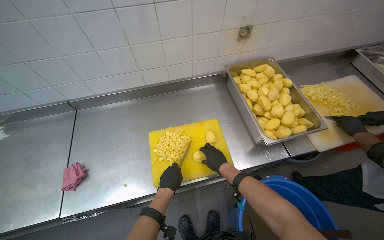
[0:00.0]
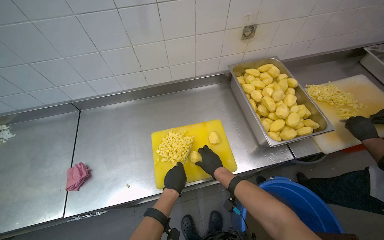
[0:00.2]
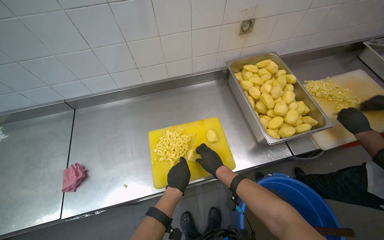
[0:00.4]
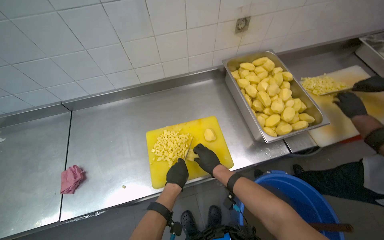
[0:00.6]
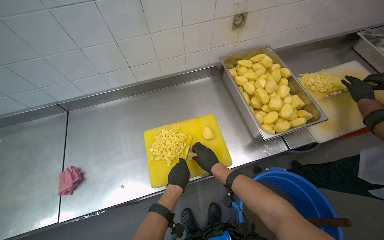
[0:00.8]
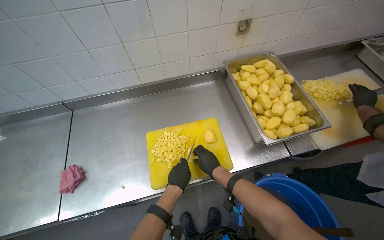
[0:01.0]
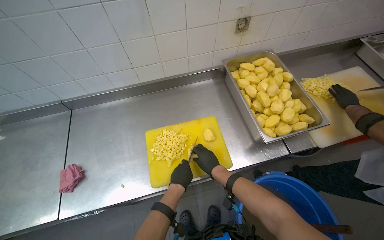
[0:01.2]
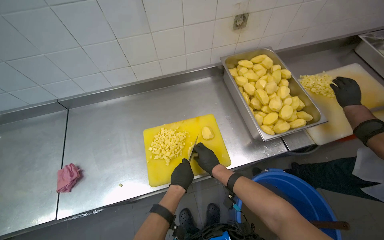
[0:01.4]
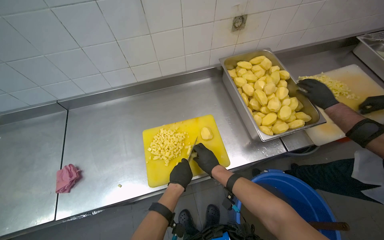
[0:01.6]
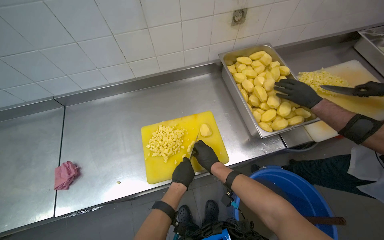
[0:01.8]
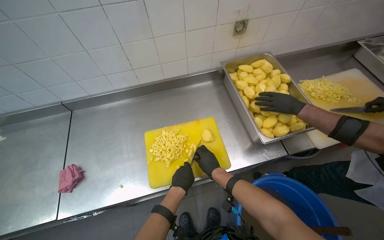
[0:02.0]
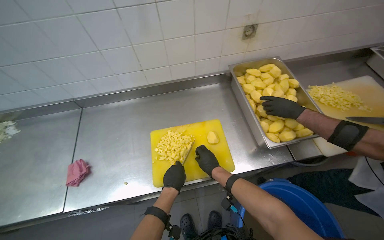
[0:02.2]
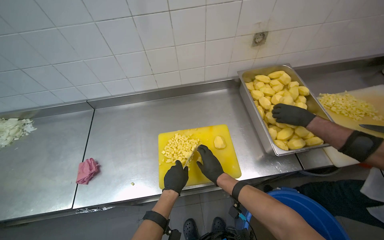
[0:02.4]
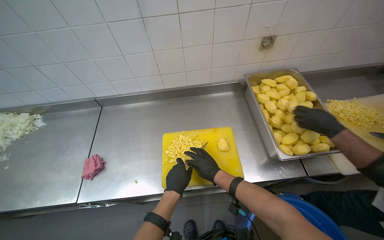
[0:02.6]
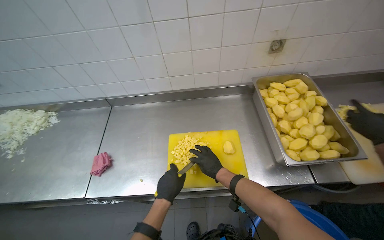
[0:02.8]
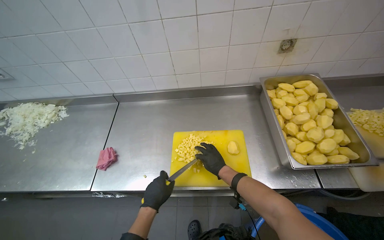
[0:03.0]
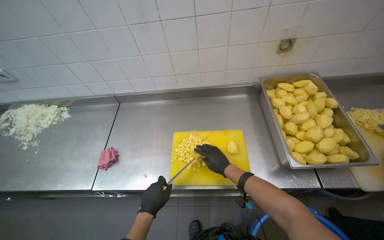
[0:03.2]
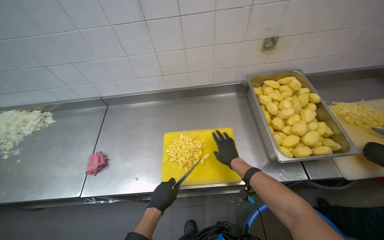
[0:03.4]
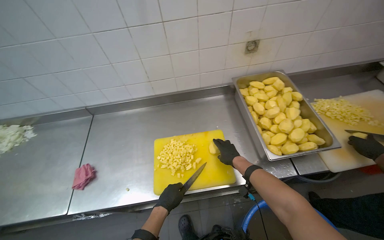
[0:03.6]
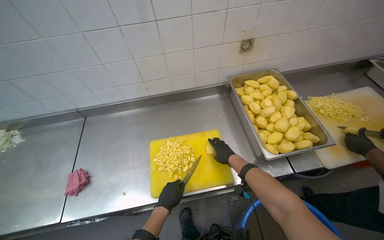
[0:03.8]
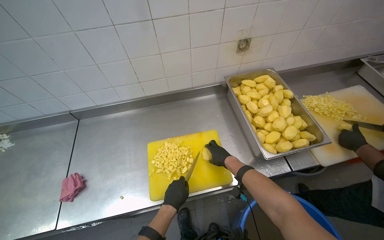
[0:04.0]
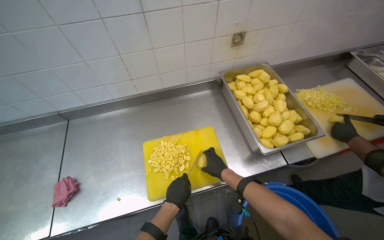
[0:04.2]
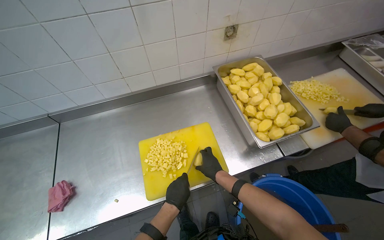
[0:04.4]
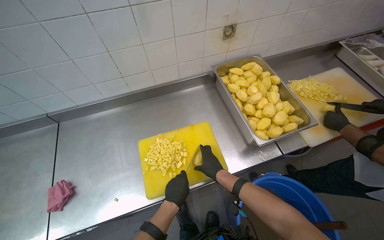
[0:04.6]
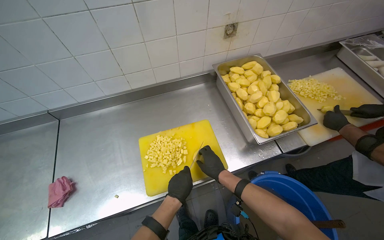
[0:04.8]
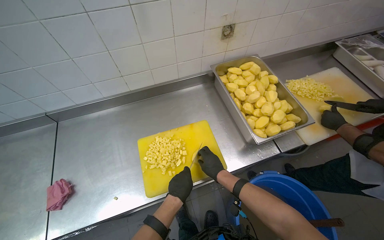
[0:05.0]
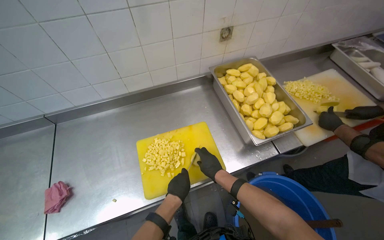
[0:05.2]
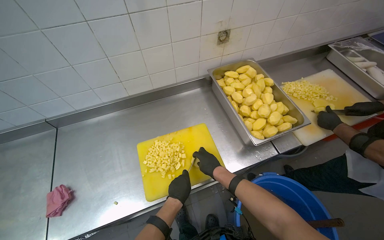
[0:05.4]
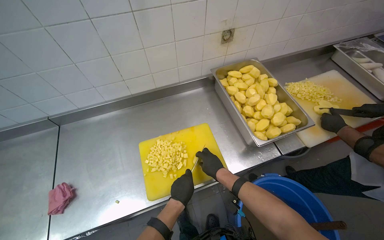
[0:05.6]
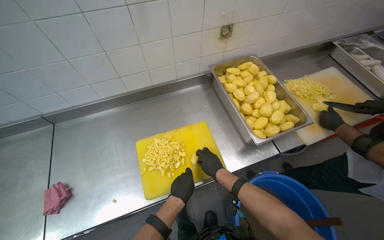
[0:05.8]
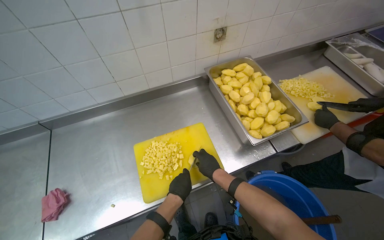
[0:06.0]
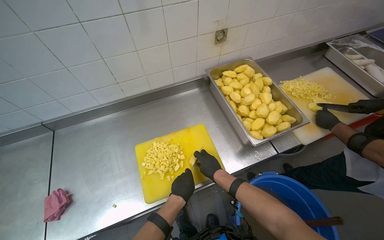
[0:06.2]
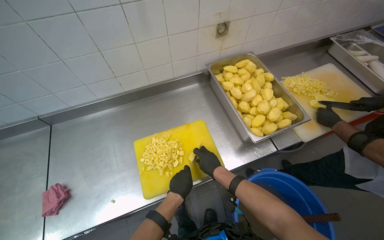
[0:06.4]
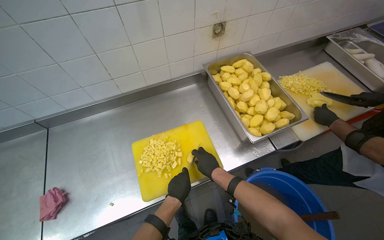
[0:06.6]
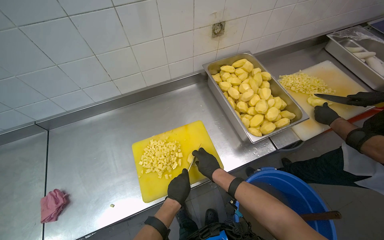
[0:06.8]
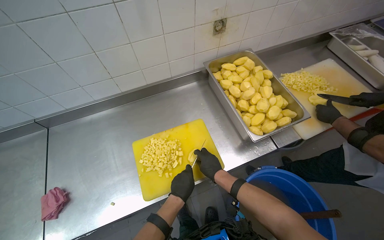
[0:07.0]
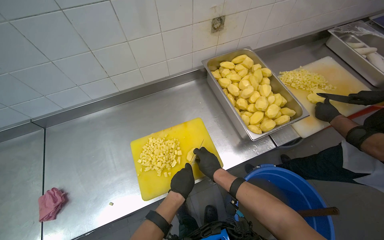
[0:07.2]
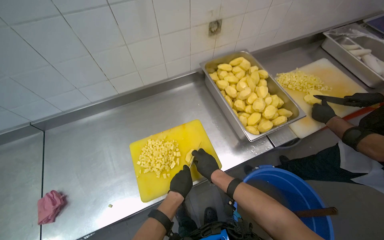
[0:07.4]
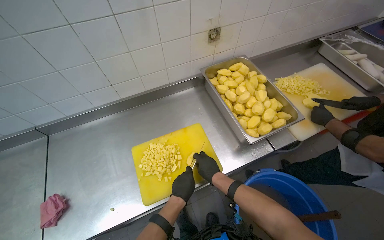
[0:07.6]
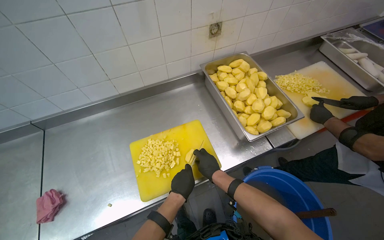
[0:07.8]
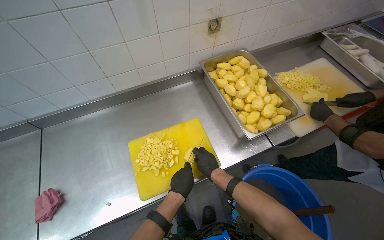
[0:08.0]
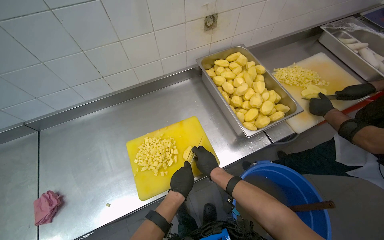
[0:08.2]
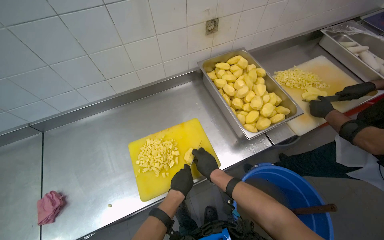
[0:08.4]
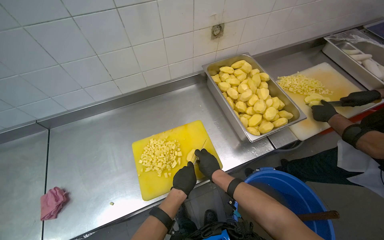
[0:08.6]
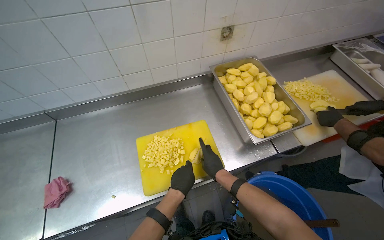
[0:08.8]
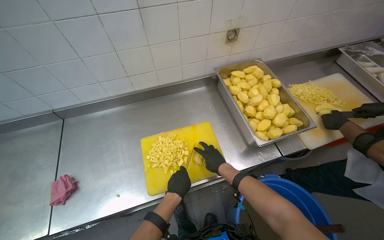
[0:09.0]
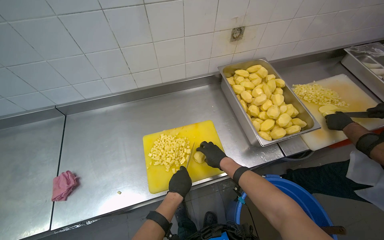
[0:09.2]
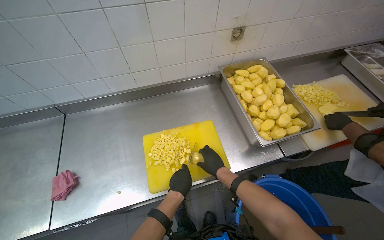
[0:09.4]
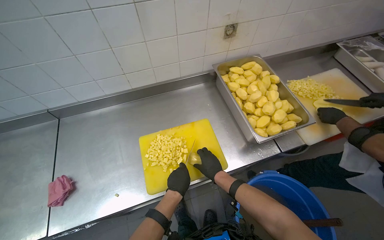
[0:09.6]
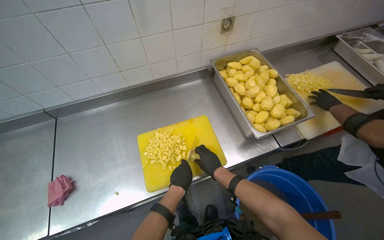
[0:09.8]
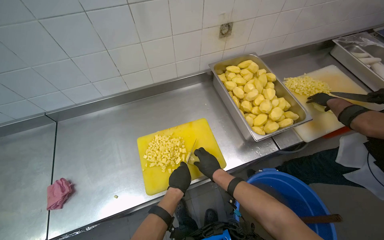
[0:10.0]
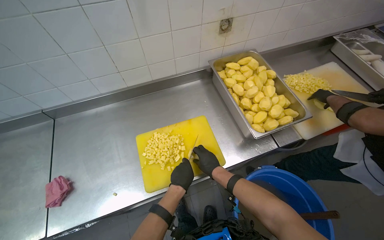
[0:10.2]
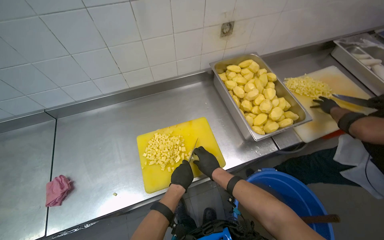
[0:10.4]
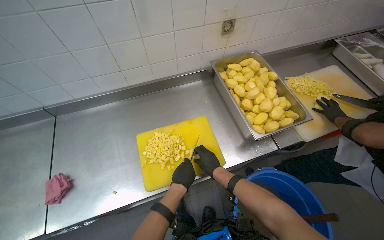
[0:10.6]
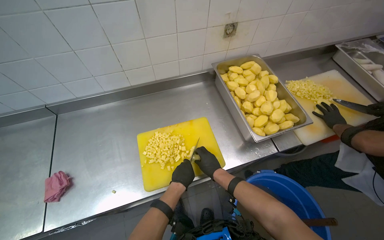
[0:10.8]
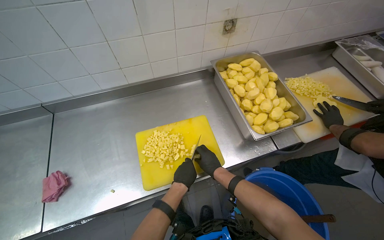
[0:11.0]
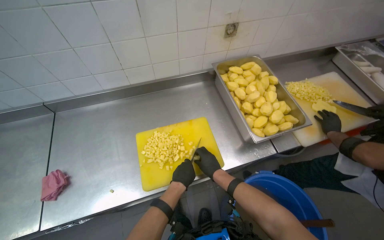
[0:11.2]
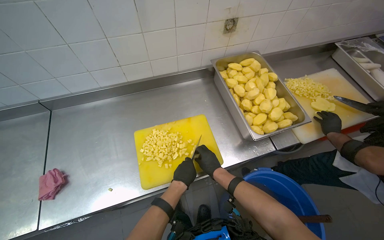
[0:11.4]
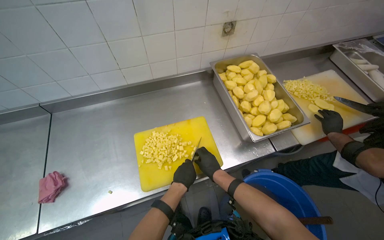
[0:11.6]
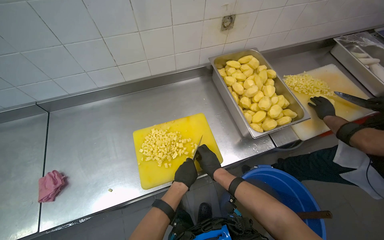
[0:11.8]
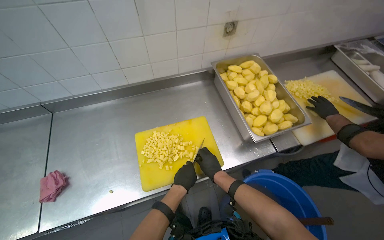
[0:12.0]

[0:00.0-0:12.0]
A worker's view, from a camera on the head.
Job: preparing food.
The whole recording: Chopping potatoes into cubes. The worker chops peeled potatoes into small cubes on a yellow cutting board.
0:00.0 to 0:01.6: The hands make small movements and keep their place.
0:01.6 to 0:03.0: The wearer looks roughly 15 degrees further to the left. The left hand shifts about 15 cm to the left.
0:03.0 to 0:04.4: The head turns to the right by about 20 degrees. The left hand moves to the right, some 10 cm.
0:04.4 to 0:12.0: The hands stay close to where they were, moving slightly.

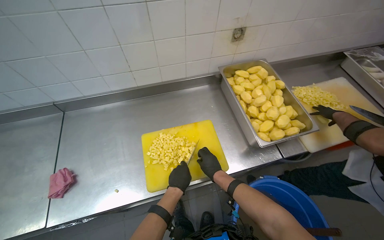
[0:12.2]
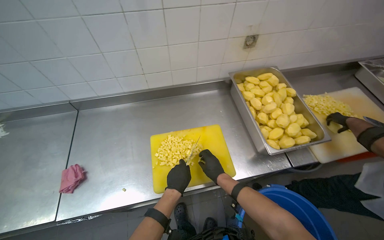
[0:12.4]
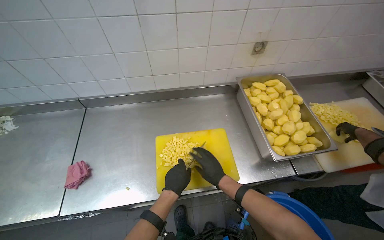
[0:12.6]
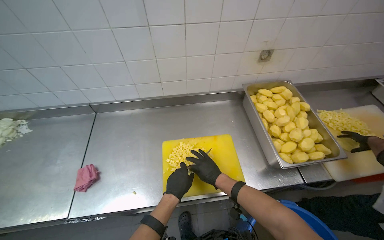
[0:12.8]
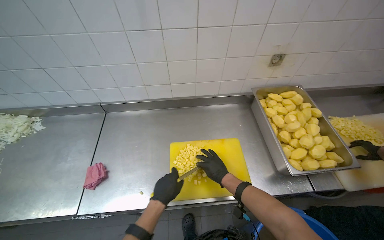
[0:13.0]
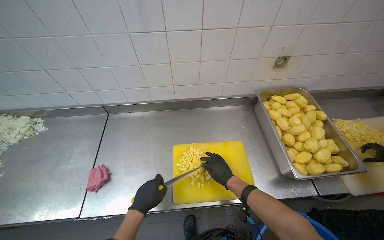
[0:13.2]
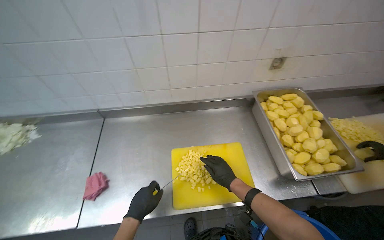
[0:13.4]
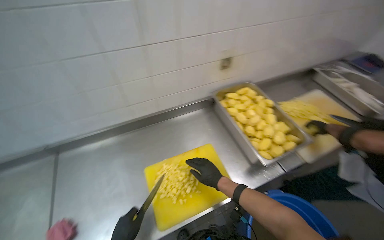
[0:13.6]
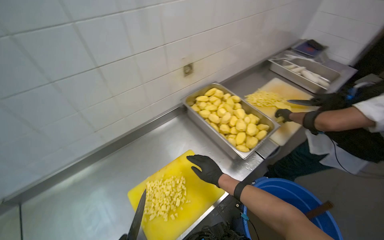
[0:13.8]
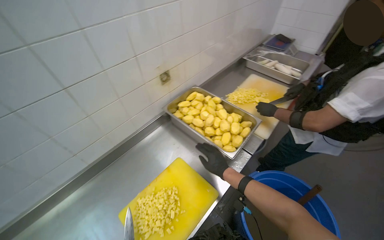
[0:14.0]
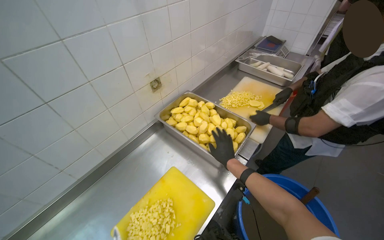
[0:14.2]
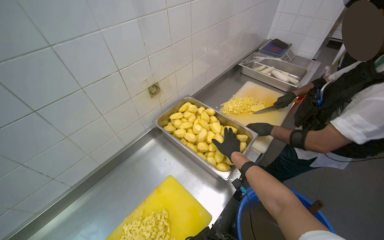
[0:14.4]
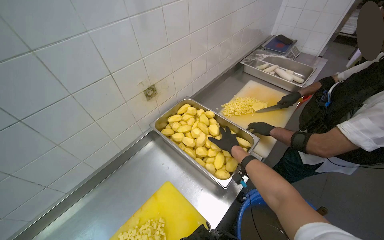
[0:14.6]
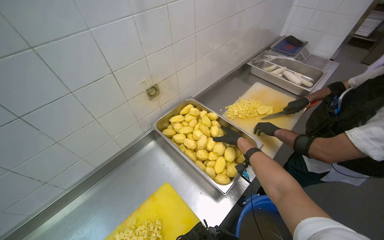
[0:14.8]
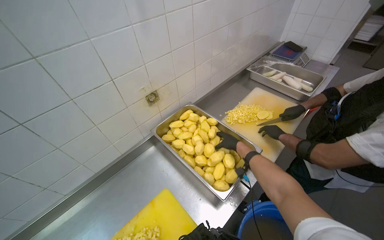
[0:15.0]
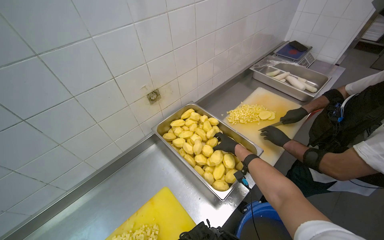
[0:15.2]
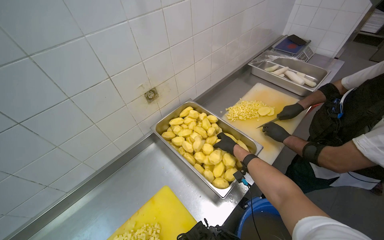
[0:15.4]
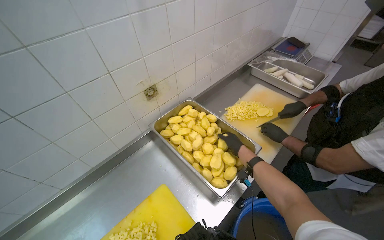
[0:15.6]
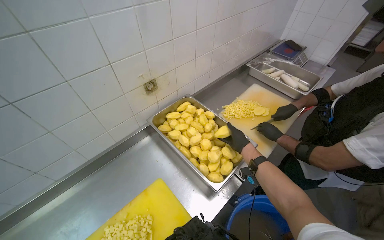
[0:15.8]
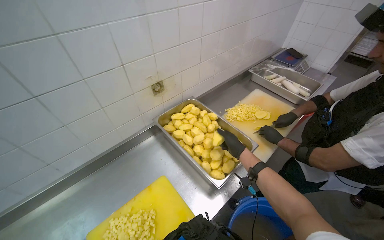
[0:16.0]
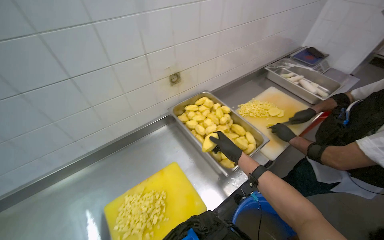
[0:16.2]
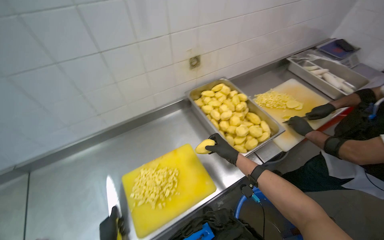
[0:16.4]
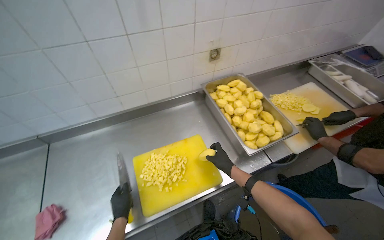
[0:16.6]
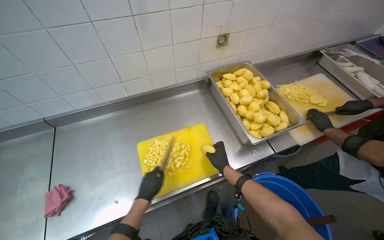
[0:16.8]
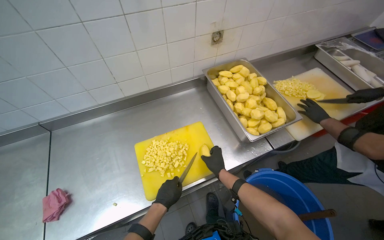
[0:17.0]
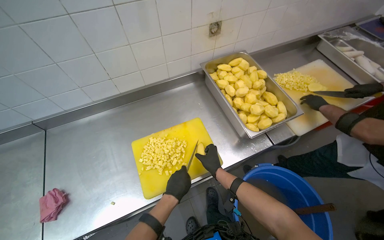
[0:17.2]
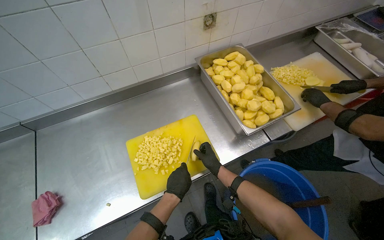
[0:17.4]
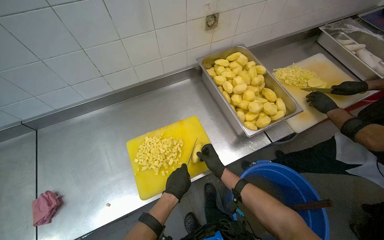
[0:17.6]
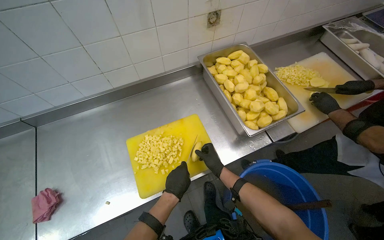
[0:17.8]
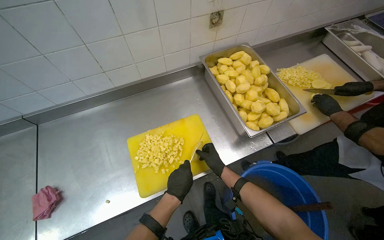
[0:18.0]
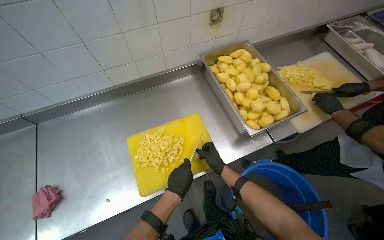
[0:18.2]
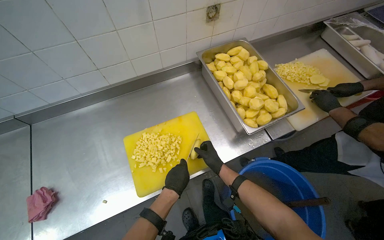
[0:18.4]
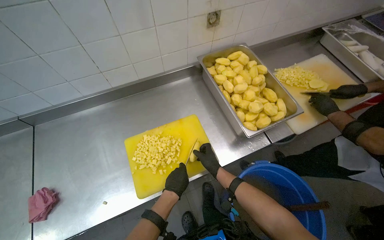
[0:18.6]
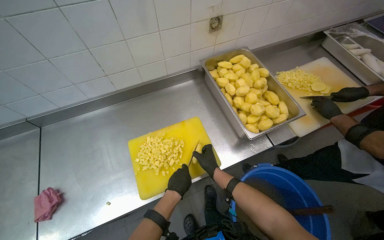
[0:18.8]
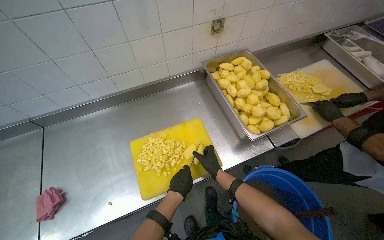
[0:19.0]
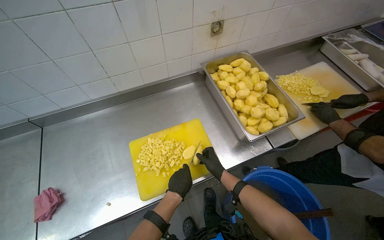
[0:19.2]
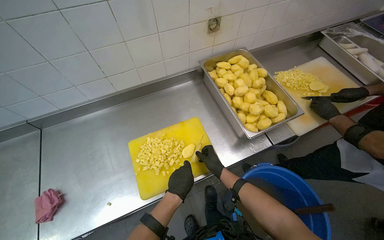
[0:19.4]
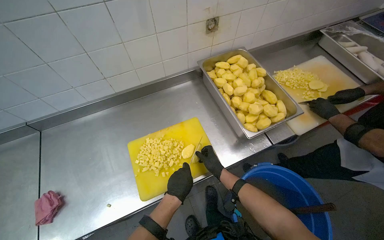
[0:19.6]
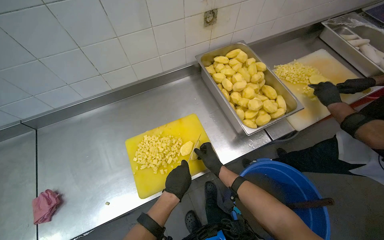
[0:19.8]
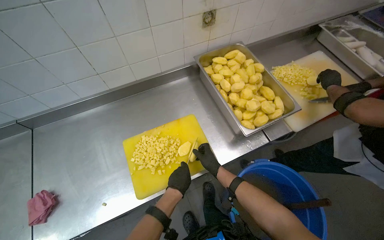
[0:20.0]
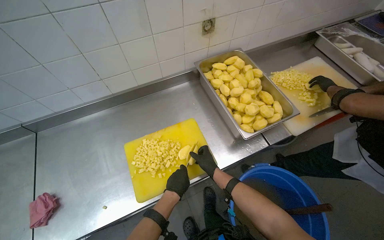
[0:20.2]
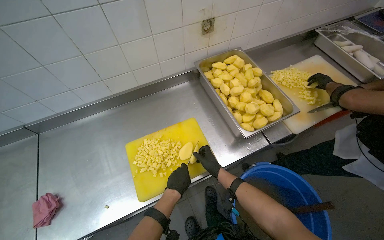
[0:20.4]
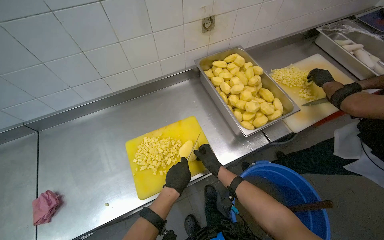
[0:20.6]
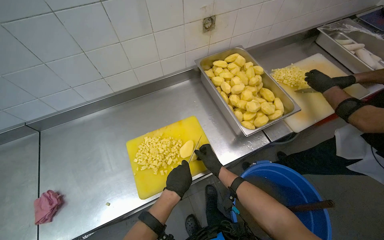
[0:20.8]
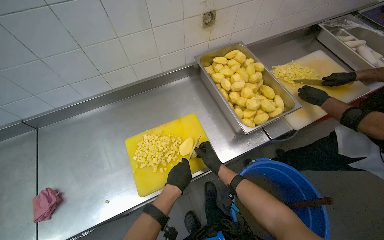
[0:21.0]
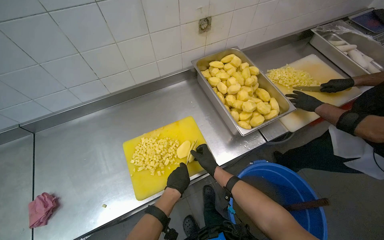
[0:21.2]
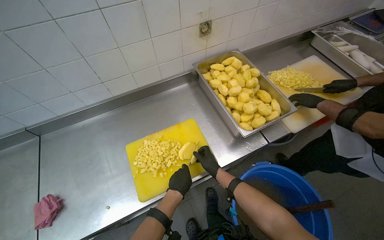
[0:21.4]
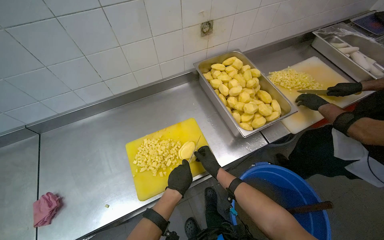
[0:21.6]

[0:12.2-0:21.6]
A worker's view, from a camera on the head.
Job: preparing food.
The whole recording: Chopping potatoes into cubes. The worker chops peeled potatoes into small cubes on a yellow cutting board.
0:12.2 to 0:13.8: The wearer's head swings roughly 20 degrees to the right.
0:17.0 to 0:21.6: The hands make small movements and keep their place.
